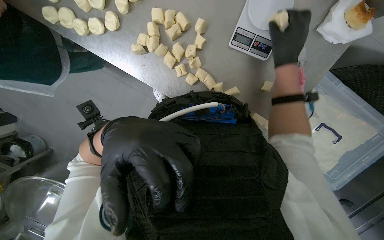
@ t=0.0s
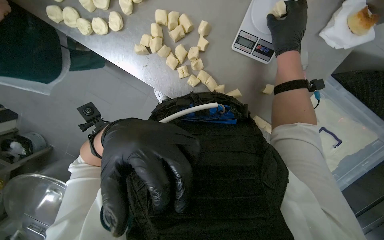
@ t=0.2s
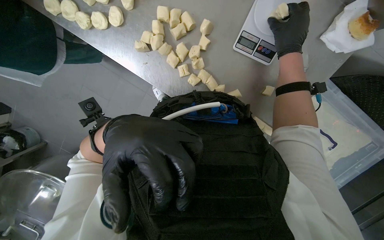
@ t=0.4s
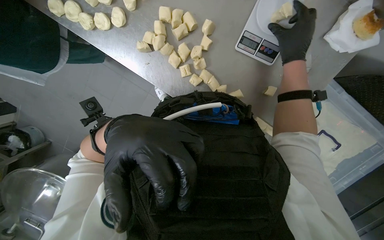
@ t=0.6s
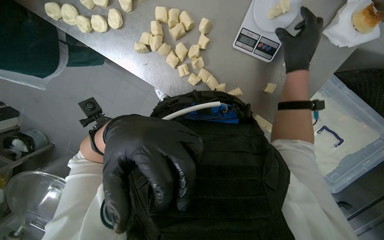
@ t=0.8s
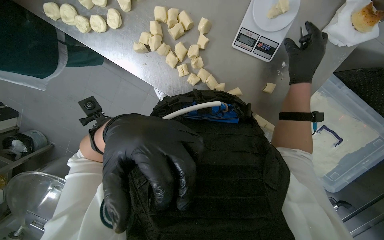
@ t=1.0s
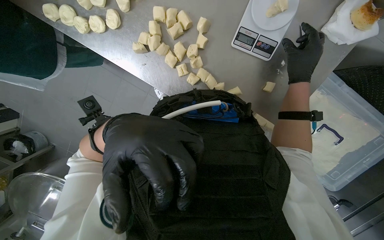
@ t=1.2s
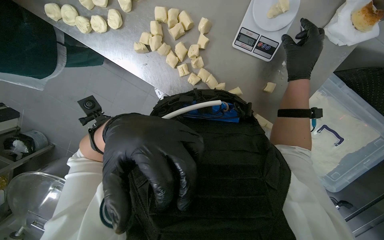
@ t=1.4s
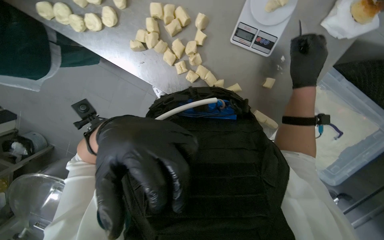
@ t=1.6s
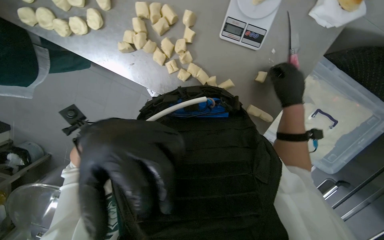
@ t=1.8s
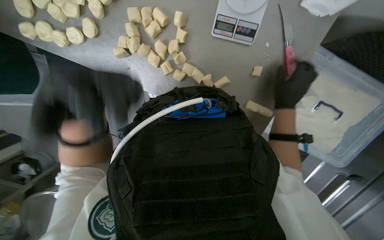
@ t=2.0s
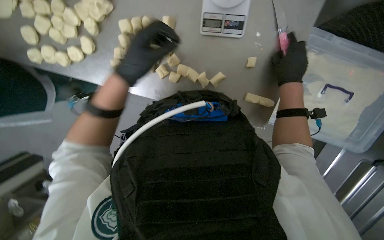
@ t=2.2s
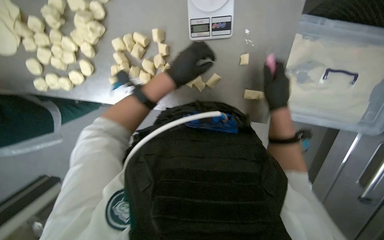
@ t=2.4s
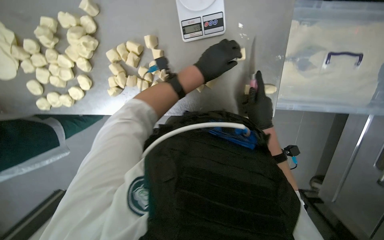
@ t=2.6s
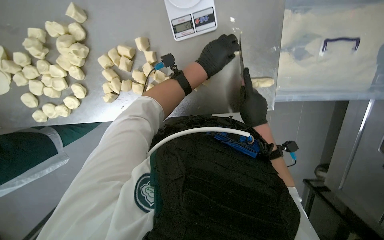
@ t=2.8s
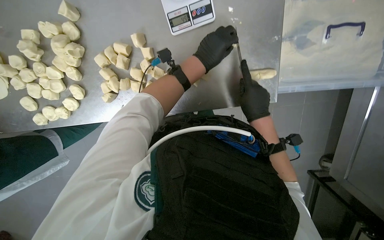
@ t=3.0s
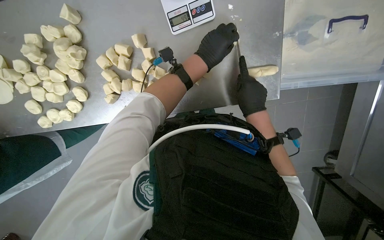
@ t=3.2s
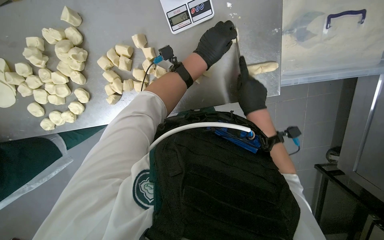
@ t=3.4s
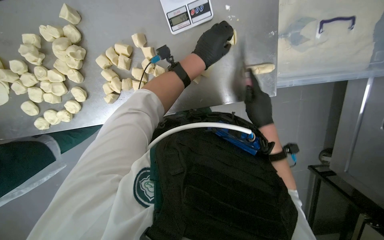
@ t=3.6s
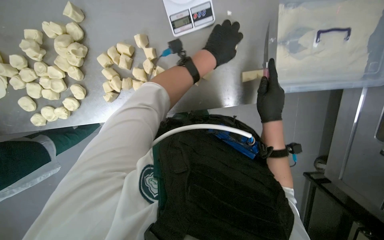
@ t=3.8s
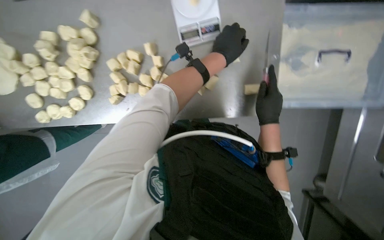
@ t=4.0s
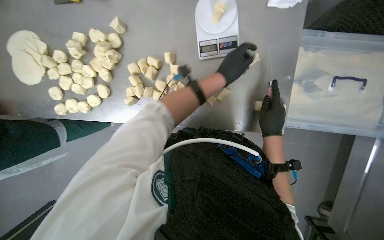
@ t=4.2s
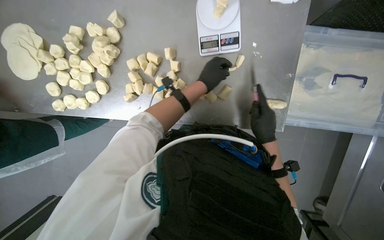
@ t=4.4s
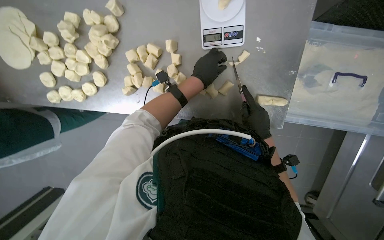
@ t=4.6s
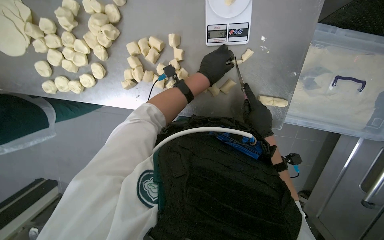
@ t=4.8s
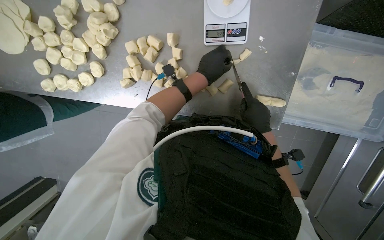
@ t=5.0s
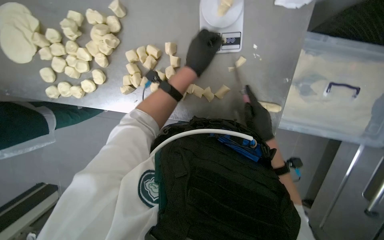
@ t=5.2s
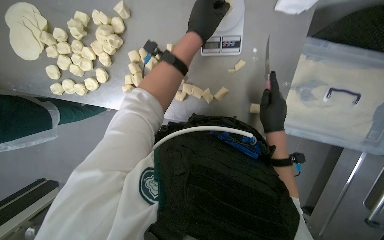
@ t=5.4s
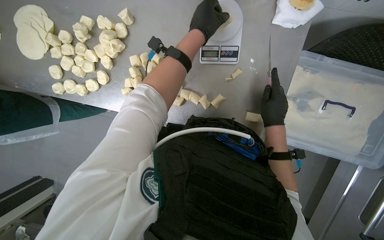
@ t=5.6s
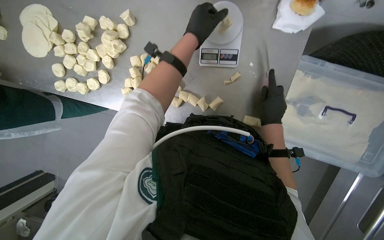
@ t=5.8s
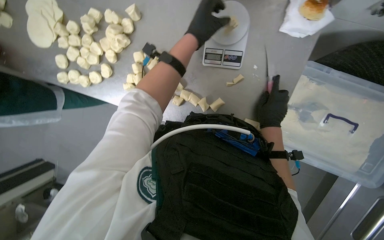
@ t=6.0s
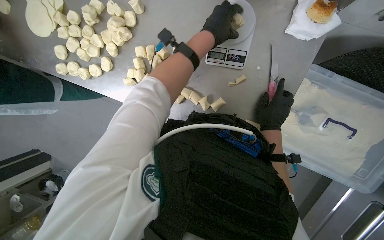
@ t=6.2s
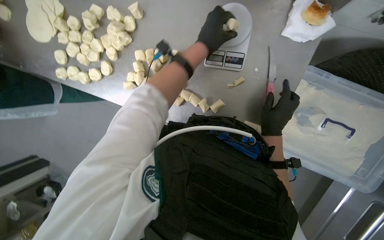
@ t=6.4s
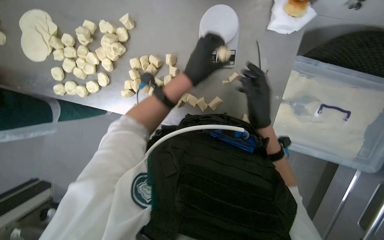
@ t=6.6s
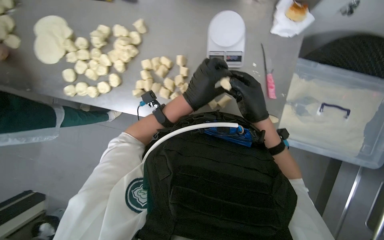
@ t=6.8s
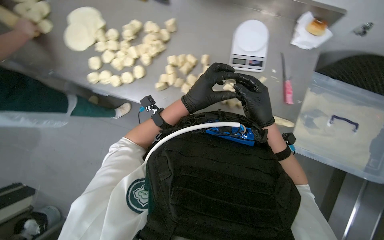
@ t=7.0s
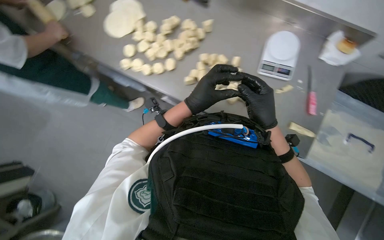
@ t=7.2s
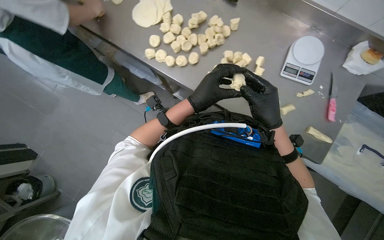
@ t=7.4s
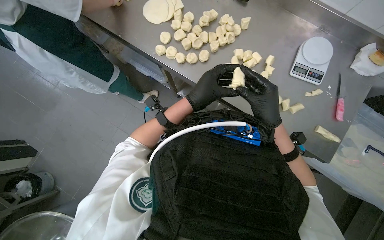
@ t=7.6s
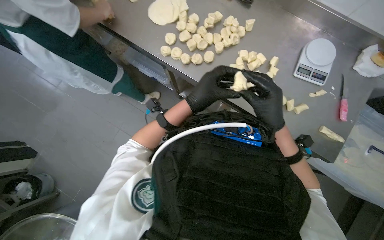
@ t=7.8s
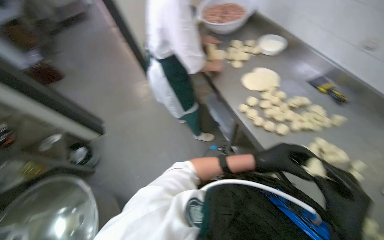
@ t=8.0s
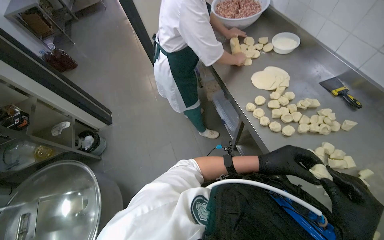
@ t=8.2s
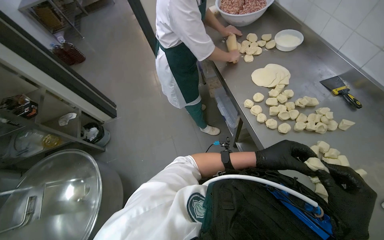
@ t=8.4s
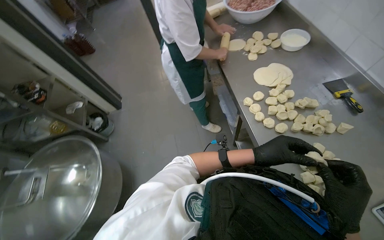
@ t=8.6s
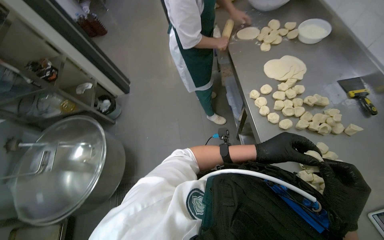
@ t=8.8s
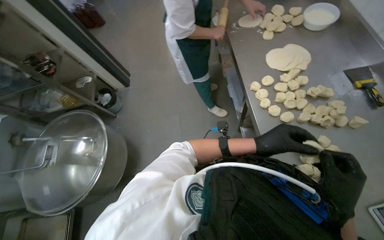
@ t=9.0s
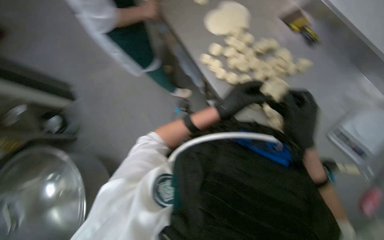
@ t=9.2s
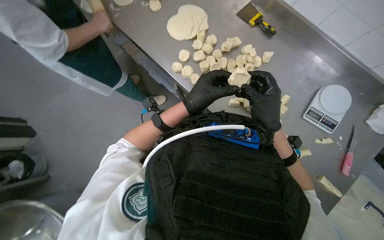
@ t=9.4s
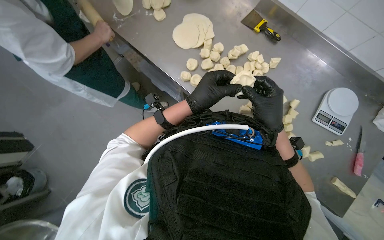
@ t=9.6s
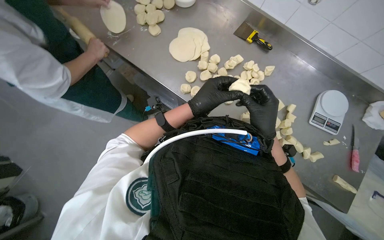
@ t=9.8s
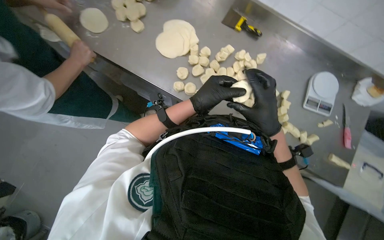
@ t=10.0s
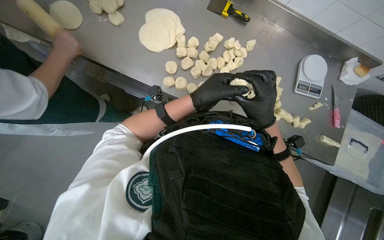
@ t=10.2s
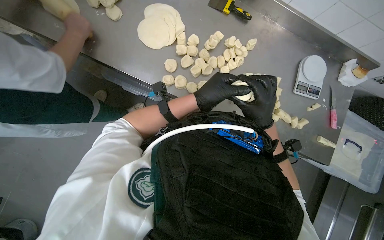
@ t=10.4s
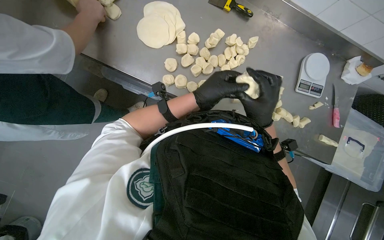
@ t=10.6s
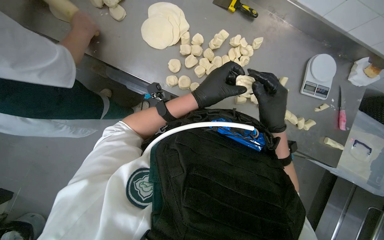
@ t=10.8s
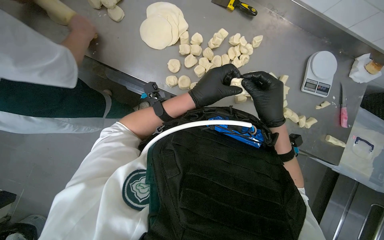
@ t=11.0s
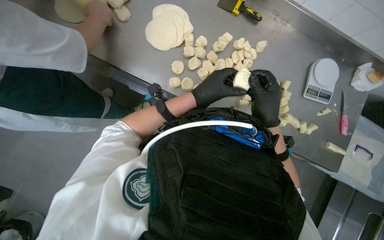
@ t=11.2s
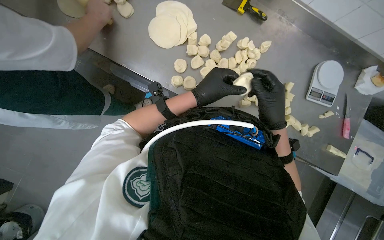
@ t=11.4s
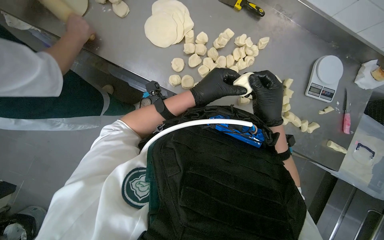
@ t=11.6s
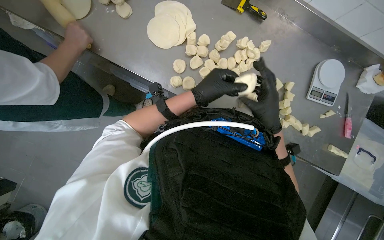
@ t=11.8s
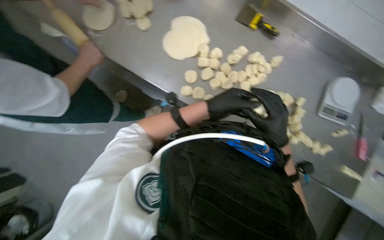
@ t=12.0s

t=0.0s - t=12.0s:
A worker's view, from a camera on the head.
Job: preparing food.
The whole recording: Weighing and shaping dough portions. The worker weighs individual dough pieces on a scale and shapes them.
t=0.0s - t=1.6s: The hands work in one place, with small movements.
t=1.6s - t=3.0s: The scene rotates counterclockwise by about 35 degrees. The right hand moves down the picture and farther from the camera, roughly 25 cm.
t=3.0s - t=4.4s: The hands make small movements and keep their place.
t=4.4s - t=6.0s: The left hand is displaced nearer to the camera and up the picture by approximately 20 cm.
t=6.0s - t=7.6s: The camera travels approximately 50 cm. The wearer looks approximately 15 degrees further upward.
t=7.6s - t=9.0s: The head turns to the left by about 50 degrees.
t=9.0s - t=10.4s: The wearer looks approximately 60 degrees further to the right. The wearer looks some 10 degrees further downward.
t=10.4s - t=12.0s: The hands are busy where they are.

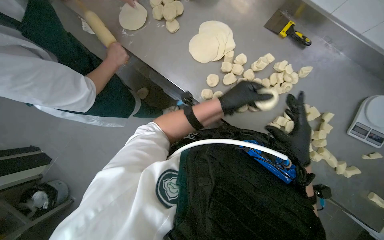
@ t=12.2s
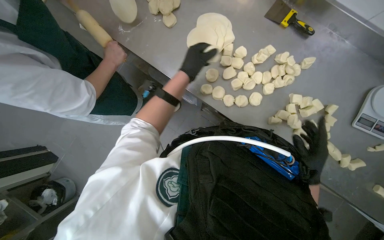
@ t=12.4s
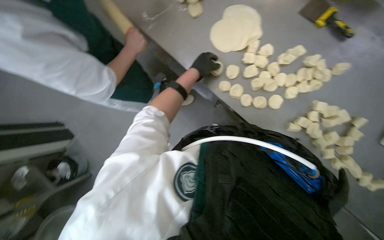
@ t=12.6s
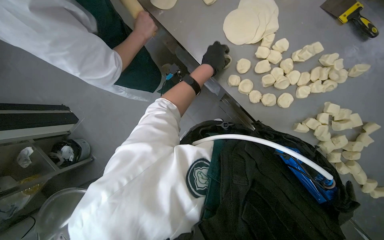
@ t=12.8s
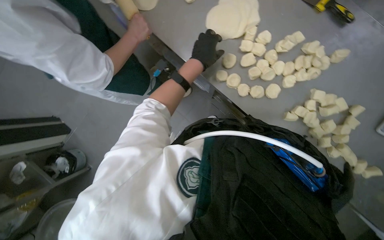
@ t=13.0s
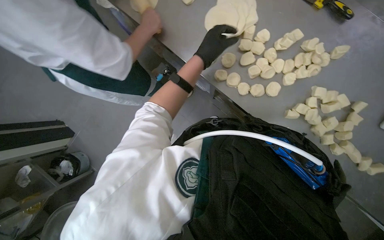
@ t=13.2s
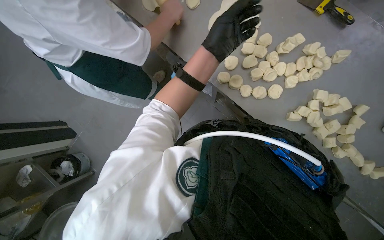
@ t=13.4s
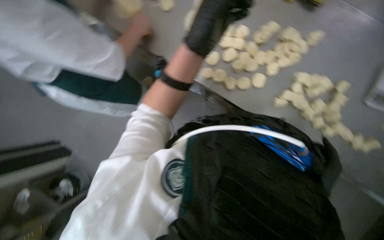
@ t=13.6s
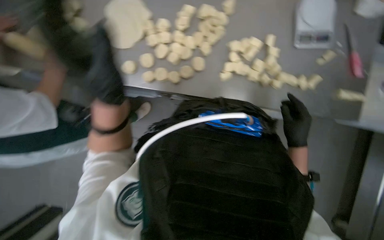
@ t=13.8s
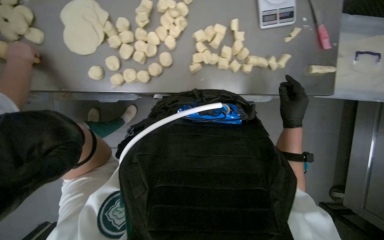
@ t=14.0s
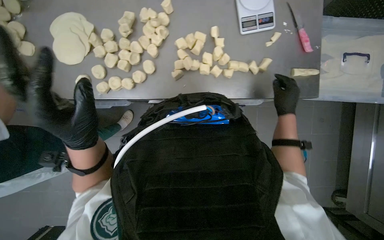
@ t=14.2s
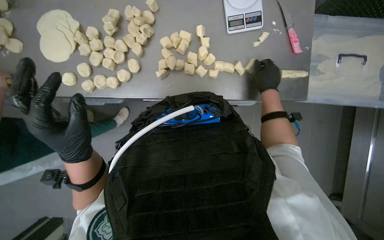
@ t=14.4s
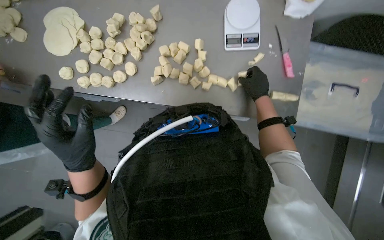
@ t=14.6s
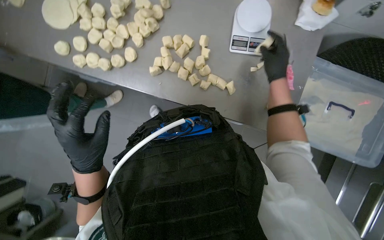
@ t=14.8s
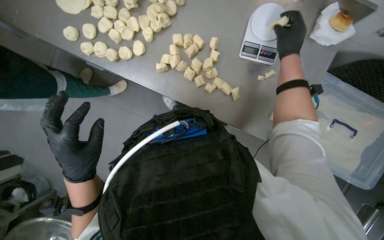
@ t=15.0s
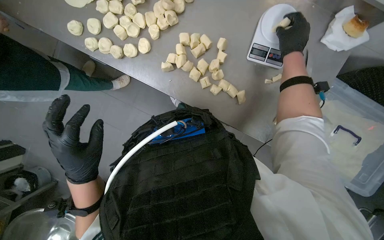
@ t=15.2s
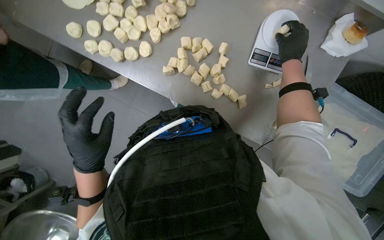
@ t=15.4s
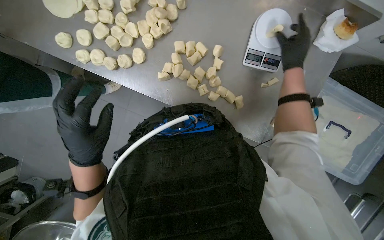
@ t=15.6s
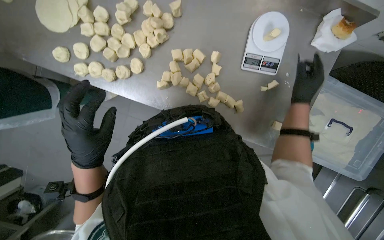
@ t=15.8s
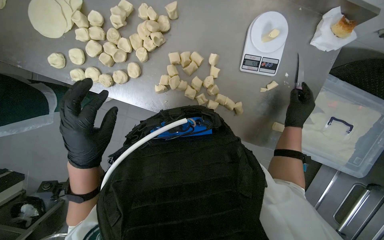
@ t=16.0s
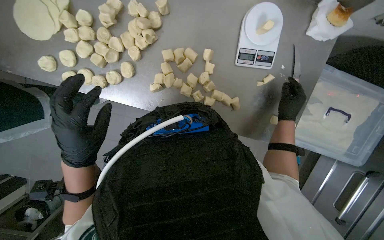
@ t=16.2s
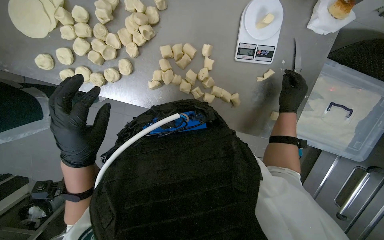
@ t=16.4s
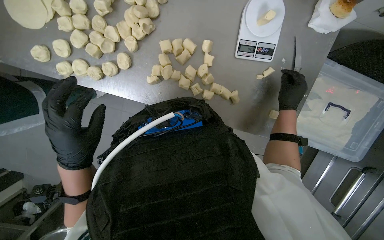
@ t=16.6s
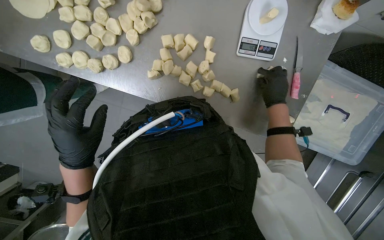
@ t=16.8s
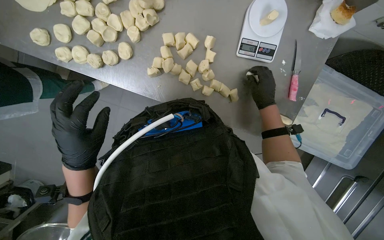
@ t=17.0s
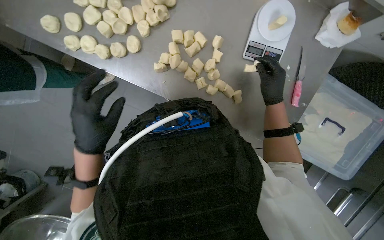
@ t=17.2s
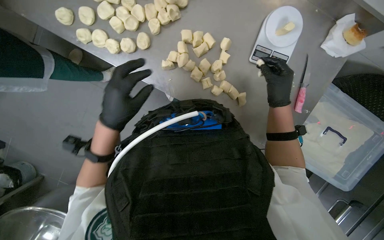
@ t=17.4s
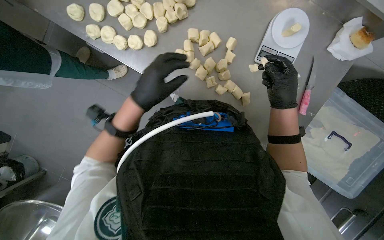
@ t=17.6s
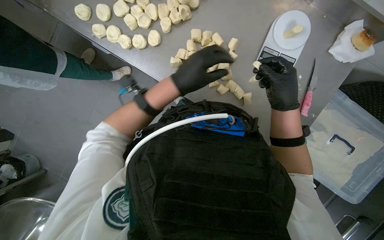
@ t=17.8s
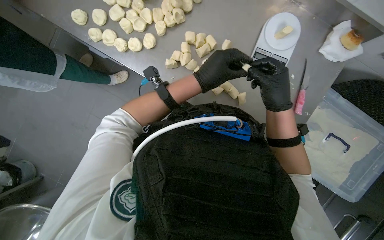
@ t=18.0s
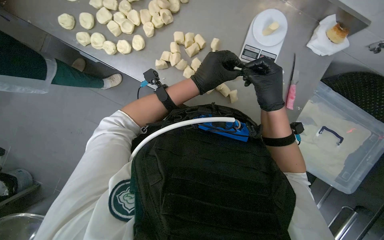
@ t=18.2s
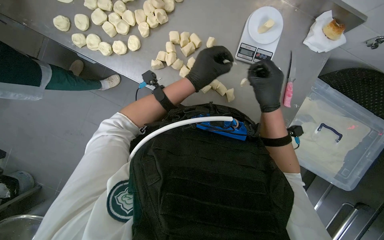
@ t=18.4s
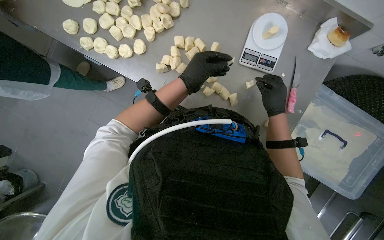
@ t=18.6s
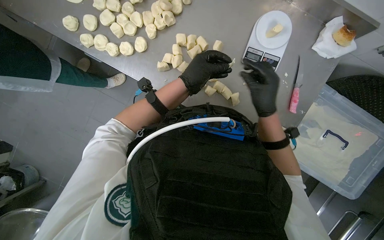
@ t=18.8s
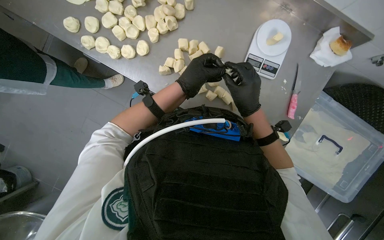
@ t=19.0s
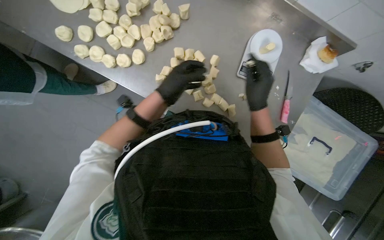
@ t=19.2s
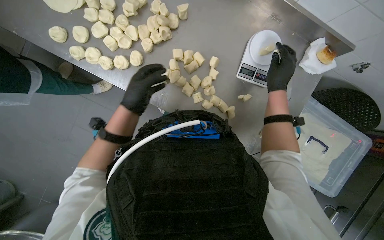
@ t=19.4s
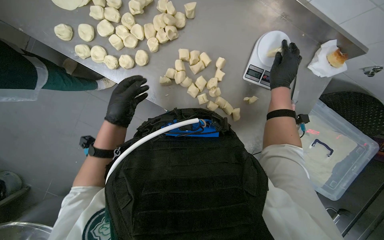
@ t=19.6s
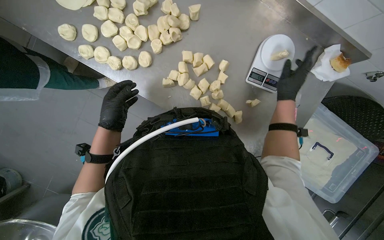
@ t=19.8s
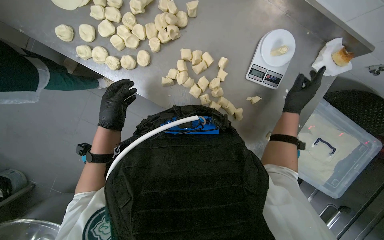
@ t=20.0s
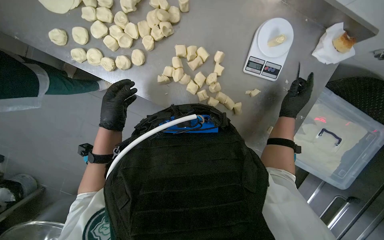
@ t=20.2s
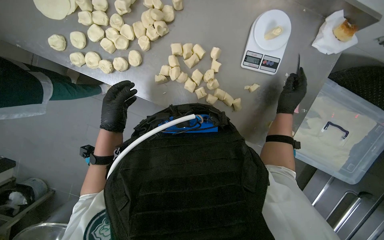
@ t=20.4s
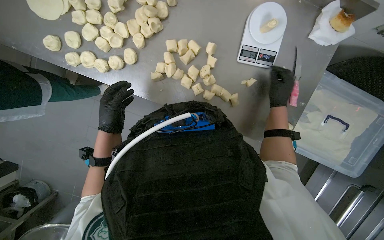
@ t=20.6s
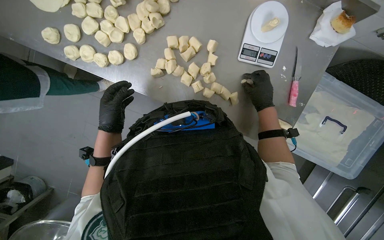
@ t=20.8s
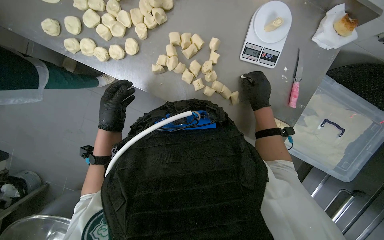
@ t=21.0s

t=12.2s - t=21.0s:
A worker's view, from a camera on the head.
Job: preparing food.
The whole recording: Weighing and shaping dough portions. The worker weighs individual dough pieces on a scale and shapes them.
t=12.2s - t=13.6s: The left hand heads up the picture, covering about 10 cm.
t=15.2s - t=16.6s: The right hand goes roughly 15 cm down the picture.
t=16.6s - t=18.0s: The right hand heads nearer to the camera and to the left, covering roughly 20 cm. Meanwhile the left hand travels to the right by about 25 cm.
t=18.0s - t=19.6s: The left hand goes roughly 25 cm to the left. The right hand heads up the picture, farther from the camera and to the right, covering approximately 20 cm.
t=19.6s - t=21.0s: The right hand travels down the picture by about 15 cm.
